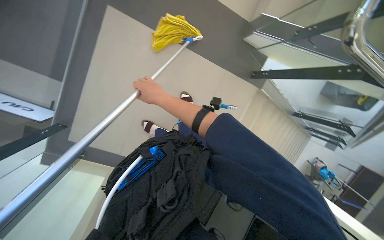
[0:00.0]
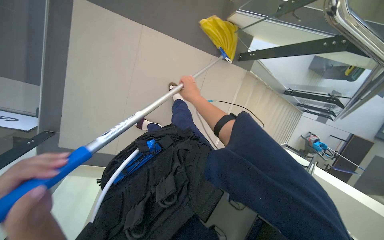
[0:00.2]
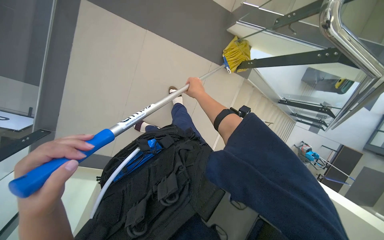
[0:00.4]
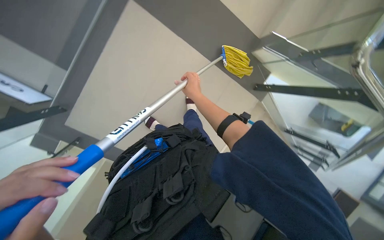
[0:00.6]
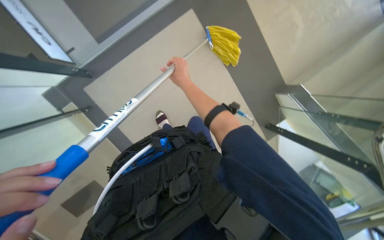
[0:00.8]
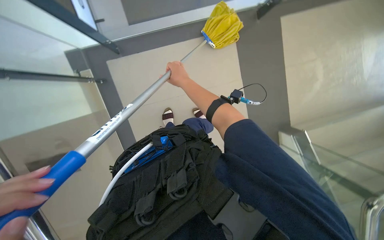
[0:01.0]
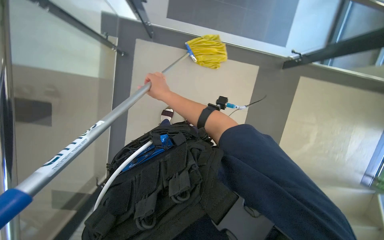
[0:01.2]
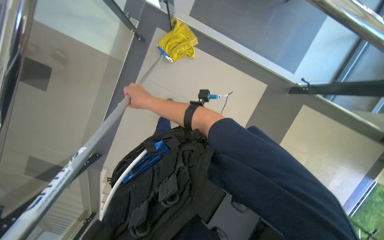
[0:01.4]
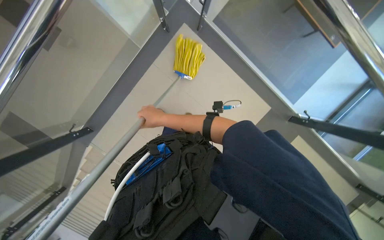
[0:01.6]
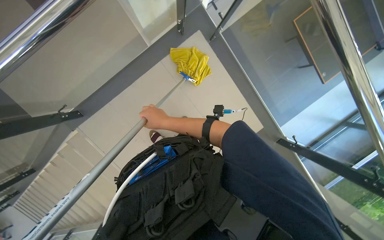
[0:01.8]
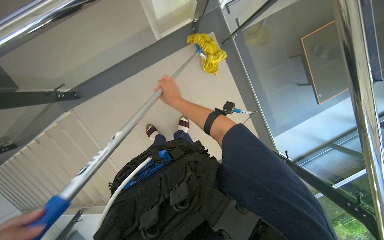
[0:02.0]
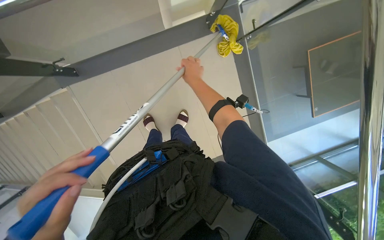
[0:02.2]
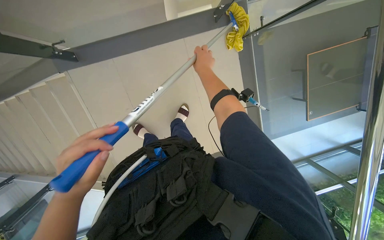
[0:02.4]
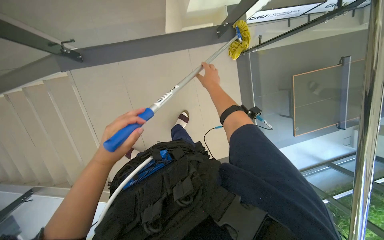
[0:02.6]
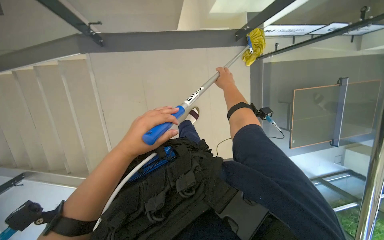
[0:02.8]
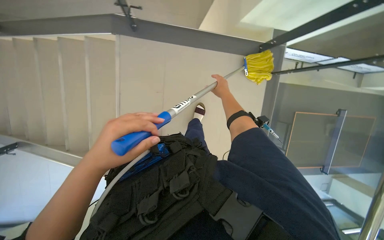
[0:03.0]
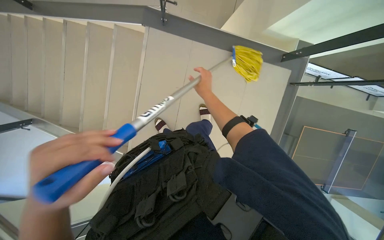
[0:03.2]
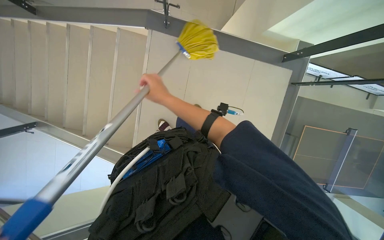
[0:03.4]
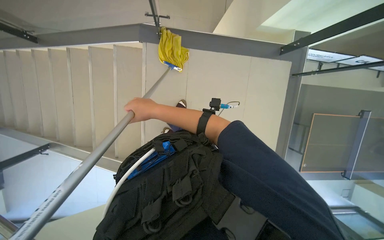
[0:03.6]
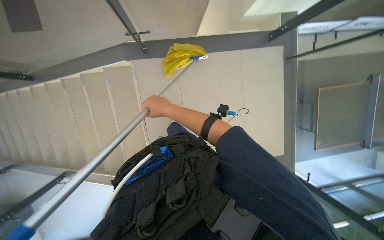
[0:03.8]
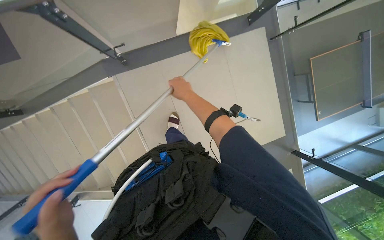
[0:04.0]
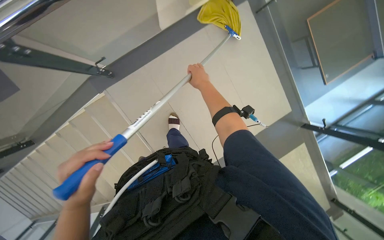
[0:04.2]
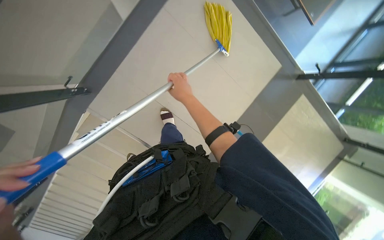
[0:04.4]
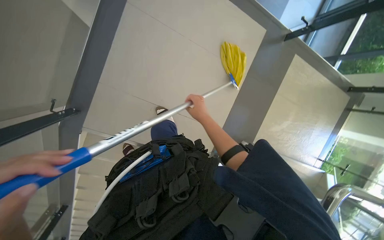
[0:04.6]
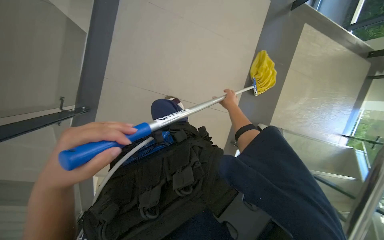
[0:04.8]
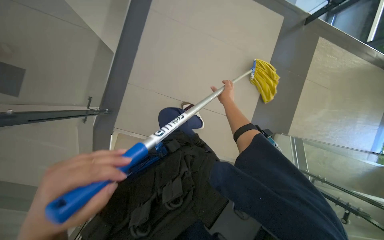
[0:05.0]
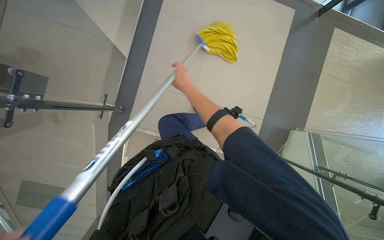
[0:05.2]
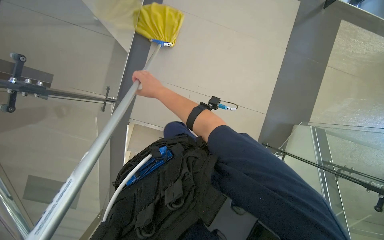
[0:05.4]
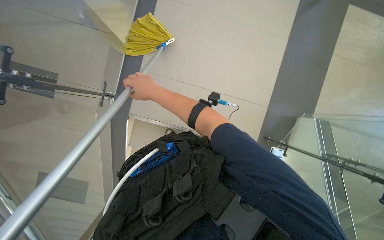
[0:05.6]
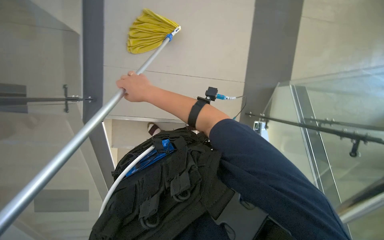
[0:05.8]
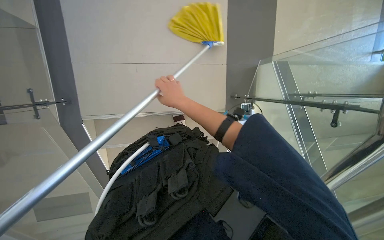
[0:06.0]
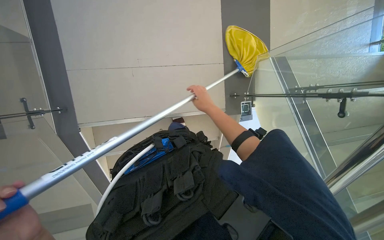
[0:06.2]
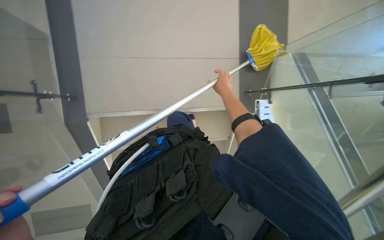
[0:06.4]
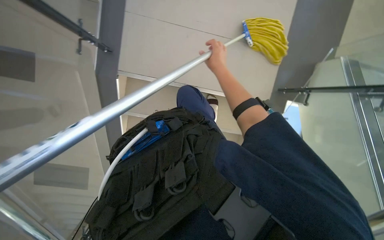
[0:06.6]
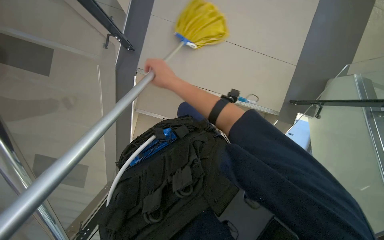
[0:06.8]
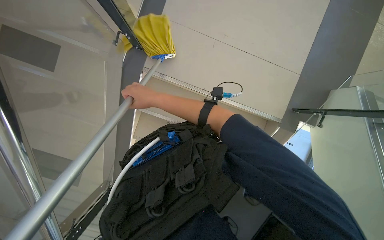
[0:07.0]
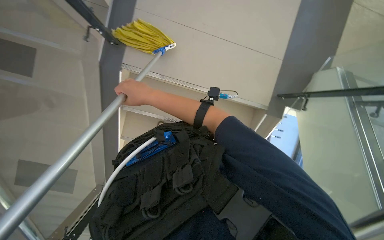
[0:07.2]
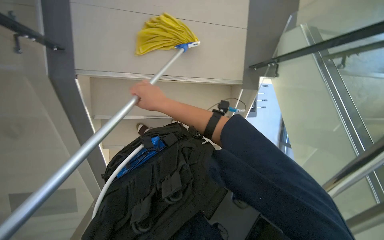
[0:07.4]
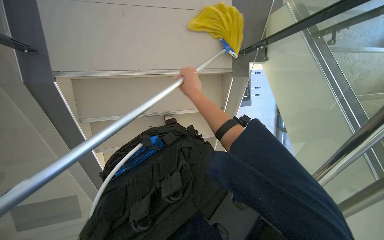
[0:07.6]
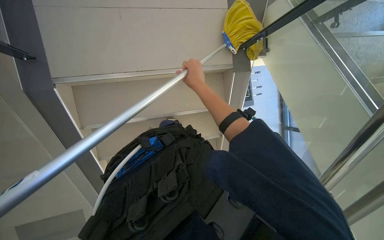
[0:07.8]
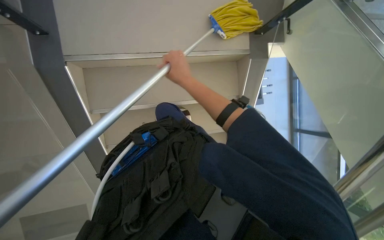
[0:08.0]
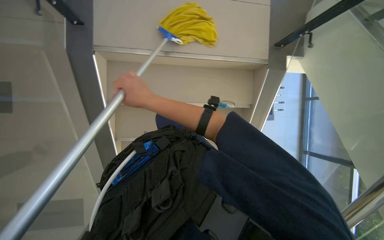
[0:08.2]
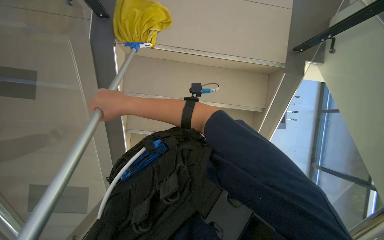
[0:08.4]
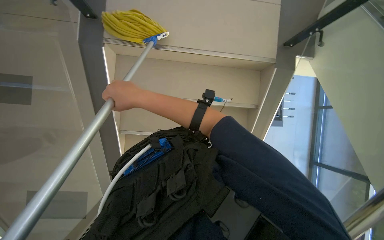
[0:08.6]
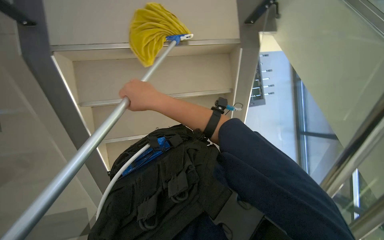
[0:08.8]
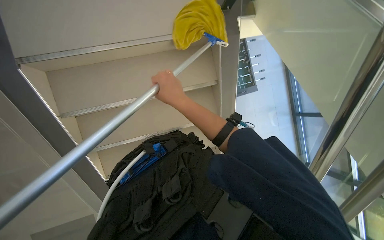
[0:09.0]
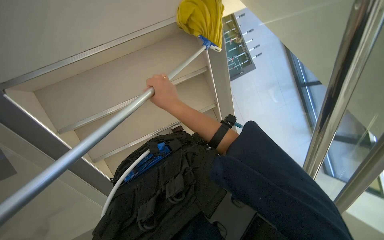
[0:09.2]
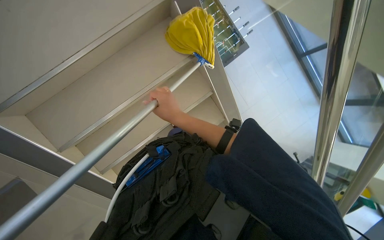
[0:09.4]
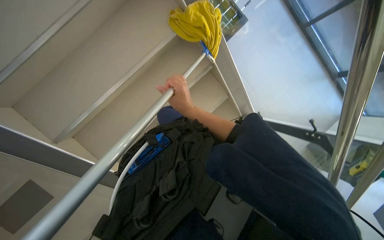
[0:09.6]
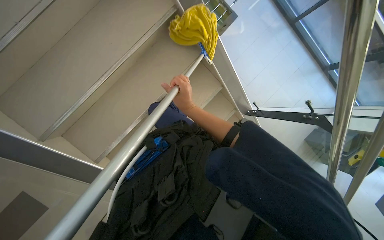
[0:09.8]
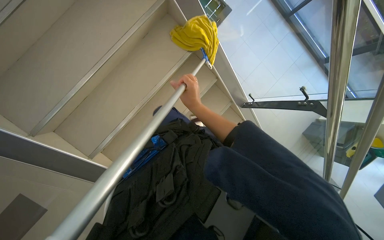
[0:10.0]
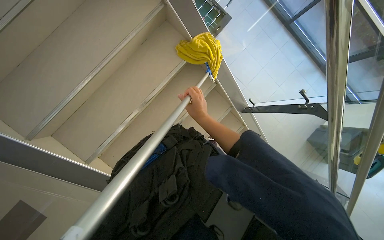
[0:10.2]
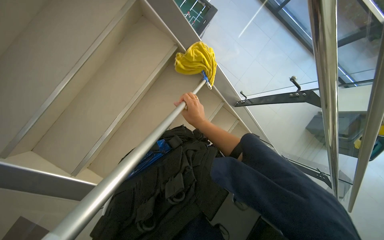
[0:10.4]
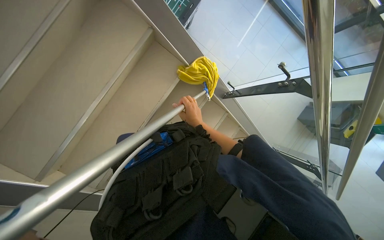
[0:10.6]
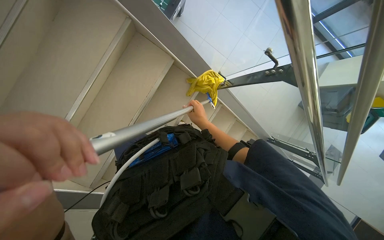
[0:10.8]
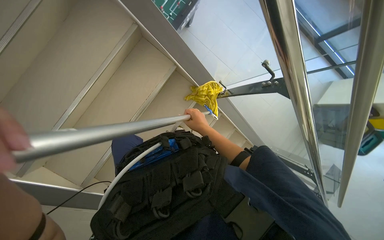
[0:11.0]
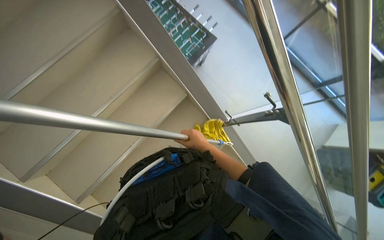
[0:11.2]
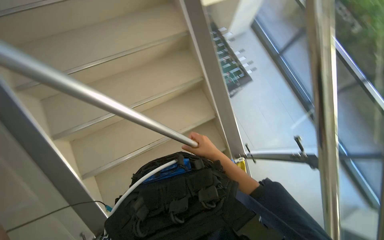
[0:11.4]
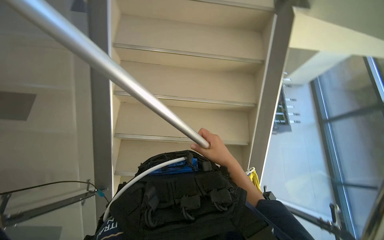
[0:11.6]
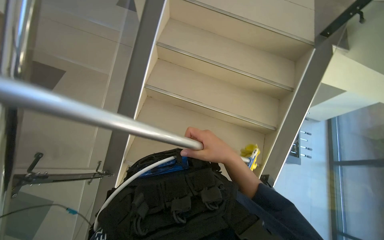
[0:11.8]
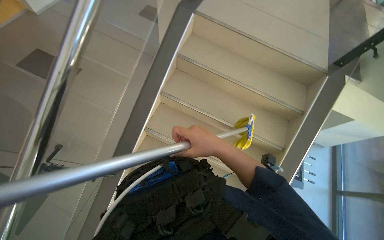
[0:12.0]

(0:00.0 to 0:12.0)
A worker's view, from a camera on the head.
Job: mopping floor.
The whole recording: Mopping stairs. The worker mops the stairs with a long-handled mop.
0:00.0 - 0:01.6: The scene turns some 35 degrees clockwise in the picture.
0:01.6 - 0:03.0: The wearer moves approximately 60 cm. The camera sweeps to the right, by roughly 15 degrees. Everything in view rotates about 45 degrees clockwise.
0:03.0 - 0:04.4: The camera pitches downward, by roughly 10 degrees. The scene rotates counterclockwise by about 55 degrees.
0:04.4 - 0:06.0: The camera sweeps to the left, by approximately 15 degrees.
0:06.0 - 0:07.6: The camera is carried about 80 cm.
0:09.0 - 0:10.4: The right hand goes approximately 20 cm farther from the camera and down the picture.

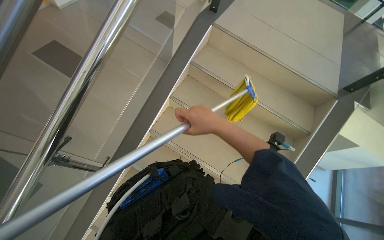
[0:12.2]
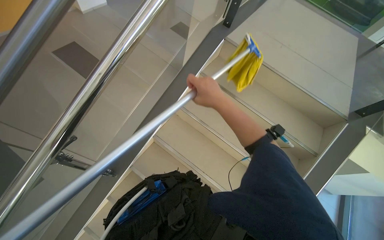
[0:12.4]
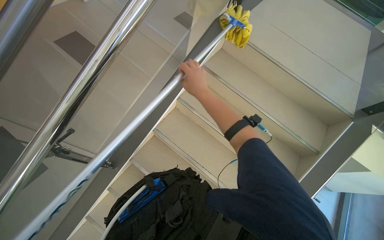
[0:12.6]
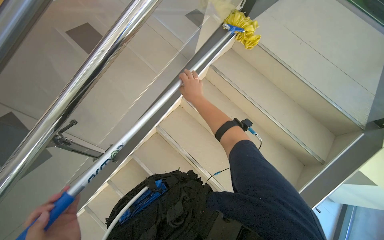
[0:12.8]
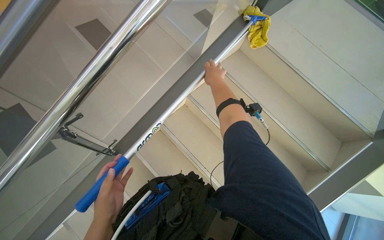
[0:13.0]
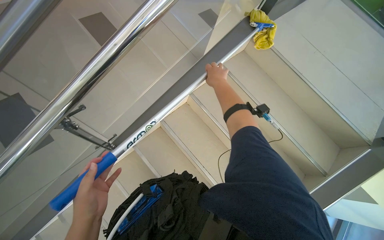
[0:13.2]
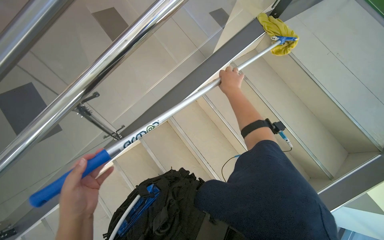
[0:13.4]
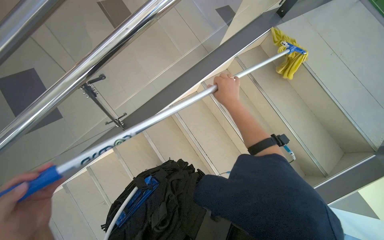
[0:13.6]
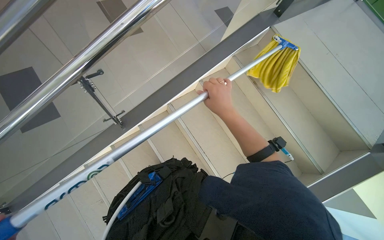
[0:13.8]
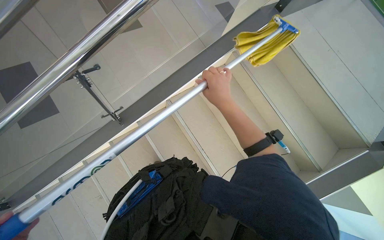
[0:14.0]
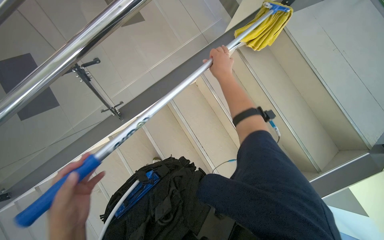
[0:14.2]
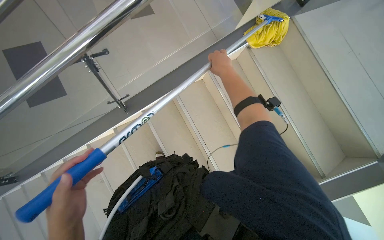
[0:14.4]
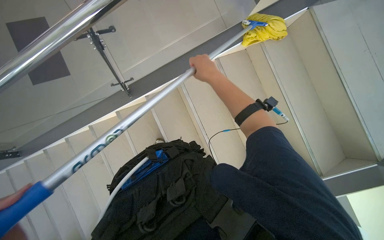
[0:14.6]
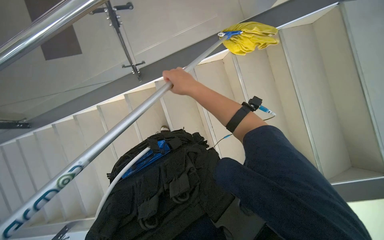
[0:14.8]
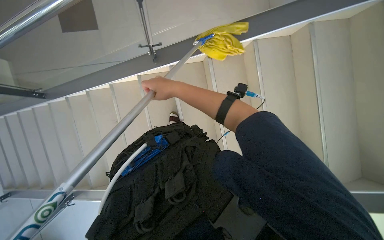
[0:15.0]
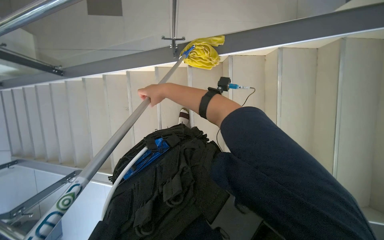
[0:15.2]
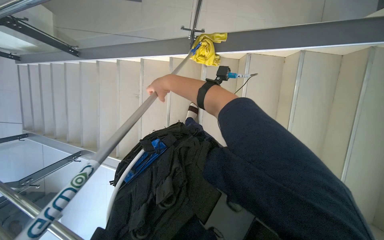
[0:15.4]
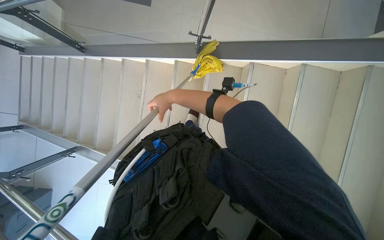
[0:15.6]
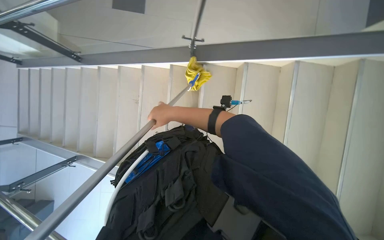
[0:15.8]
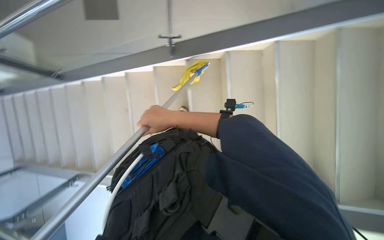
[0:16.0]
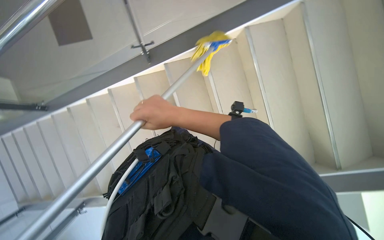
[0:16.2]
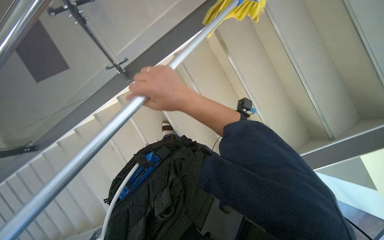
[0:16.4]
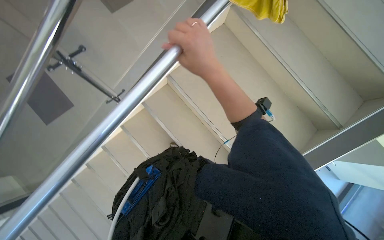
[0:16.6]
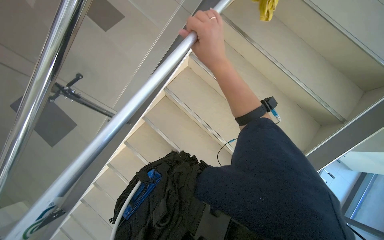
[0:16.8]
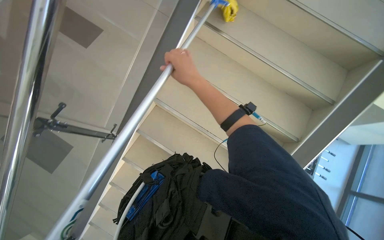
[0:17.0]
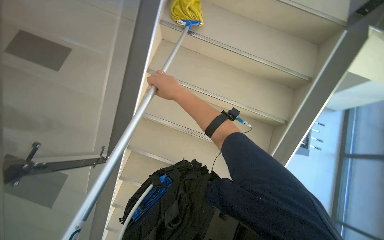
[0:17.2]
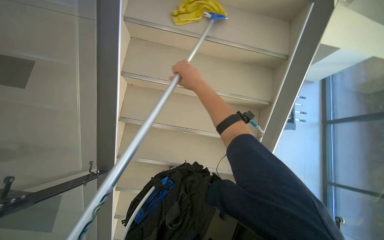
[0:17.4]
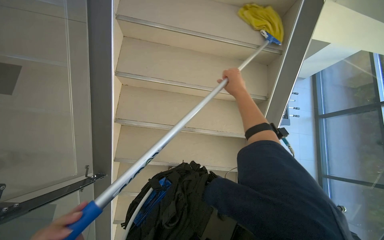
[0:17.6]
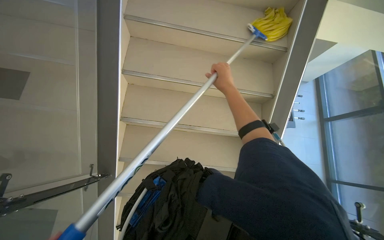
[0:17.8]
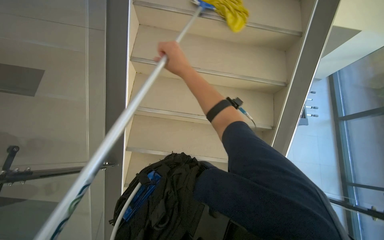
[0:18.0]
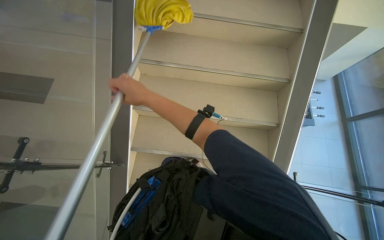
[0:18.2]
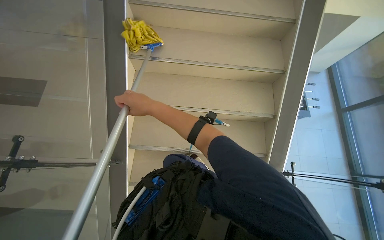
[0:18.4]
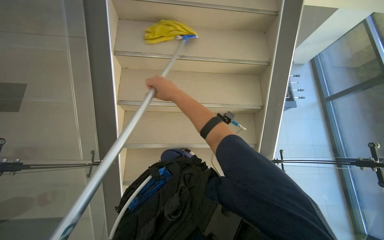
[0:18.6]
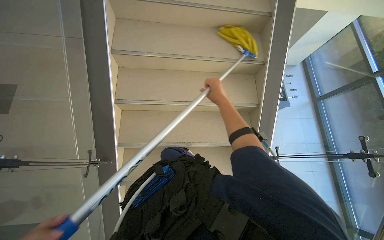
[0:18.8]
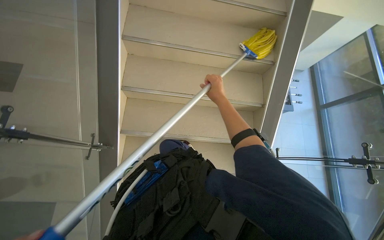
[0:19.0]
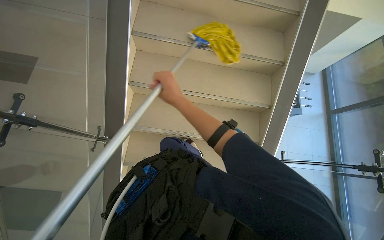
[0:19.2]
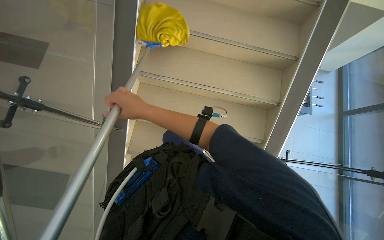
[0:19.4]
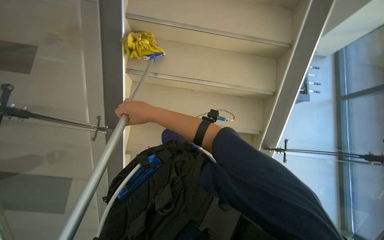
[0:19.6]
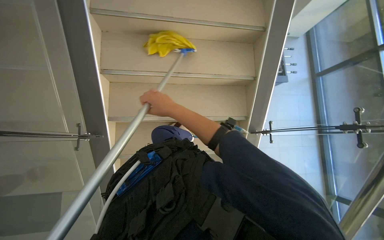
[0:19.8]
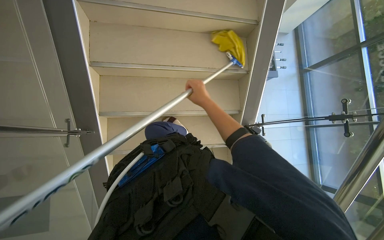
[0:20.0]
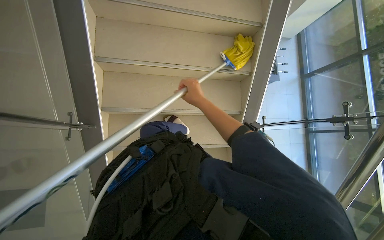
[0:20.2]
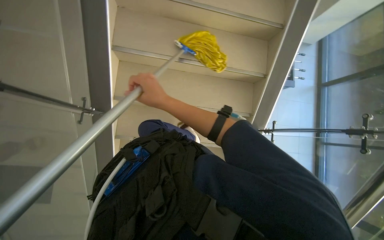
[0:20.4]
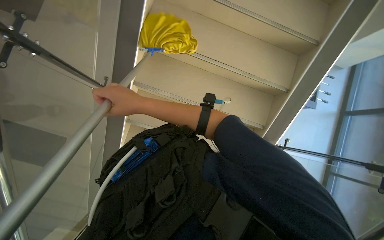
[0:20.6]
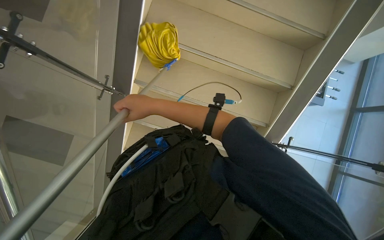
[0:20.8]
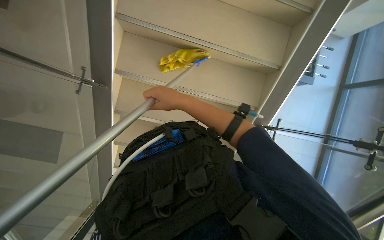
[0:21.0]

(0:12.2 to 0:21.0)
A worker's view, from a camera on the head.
Job: mopping floor.
The whole recording: Mopping stairs. The worker mops the stairs with a long-handled mop.
0:12.2 - 0:13.6: The right hand travels up the picture by roughly 10 cm.
0:13.6 - 0:15.2: The view tips downward by some 15 degrees. The right hand goes roughly 35 cm to the left.
0:15.2 - 0:16.6: The scene rotates counterclockwise by about 45 degrees.
0:16.6 - 0:18.0: Everything in view rotates about 40 degrees counterclockwise.
0:18.0 - 0:19.6: The right hand moves left and right over approximately 25 cm, changing direction 2 times.
0:19.6 - 0:21.0: The right hand goes left and right, roughly 20 cm each way, reversing 2 times.
